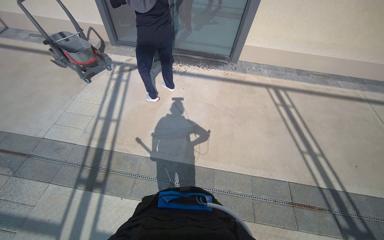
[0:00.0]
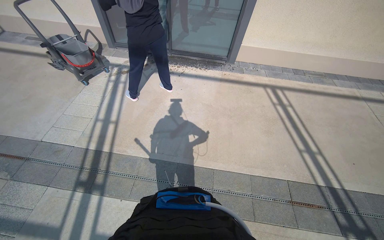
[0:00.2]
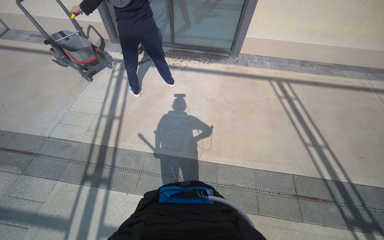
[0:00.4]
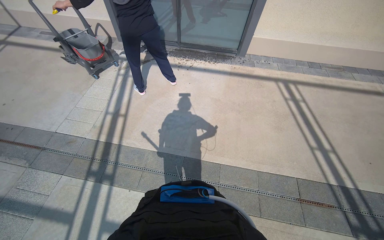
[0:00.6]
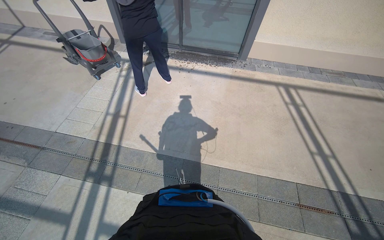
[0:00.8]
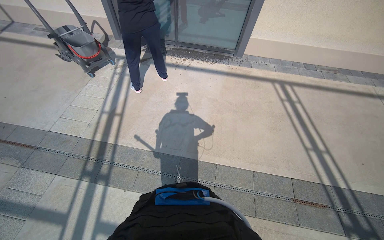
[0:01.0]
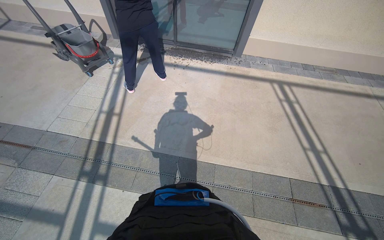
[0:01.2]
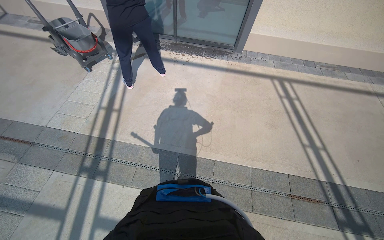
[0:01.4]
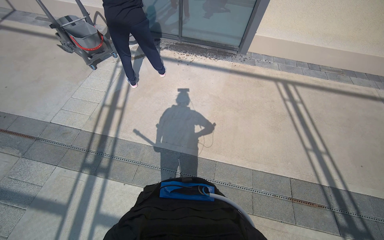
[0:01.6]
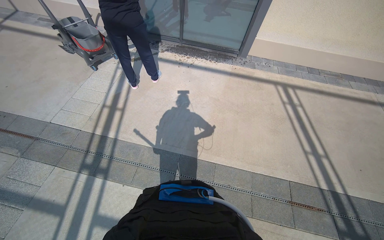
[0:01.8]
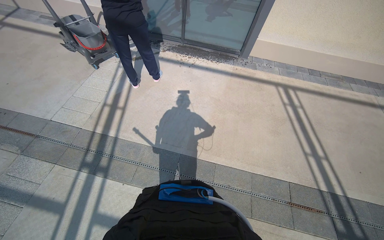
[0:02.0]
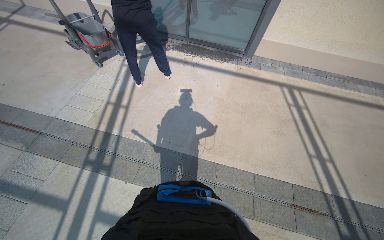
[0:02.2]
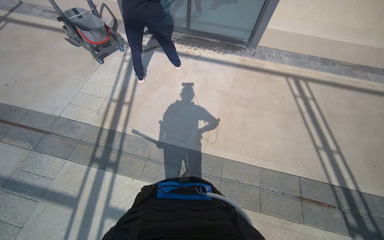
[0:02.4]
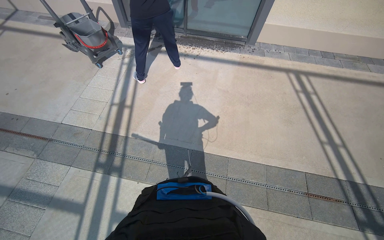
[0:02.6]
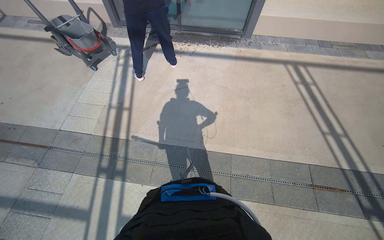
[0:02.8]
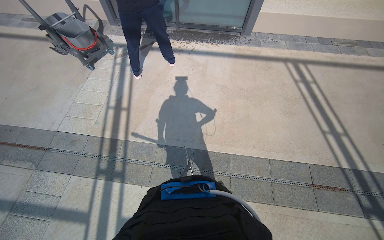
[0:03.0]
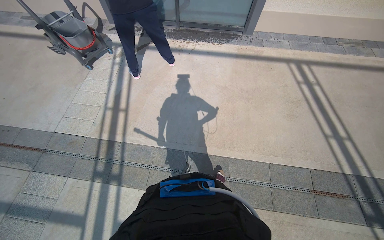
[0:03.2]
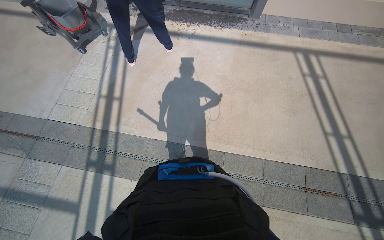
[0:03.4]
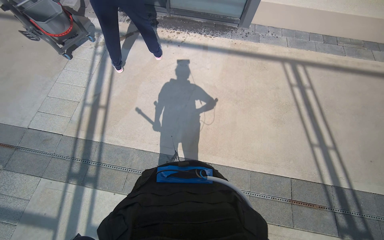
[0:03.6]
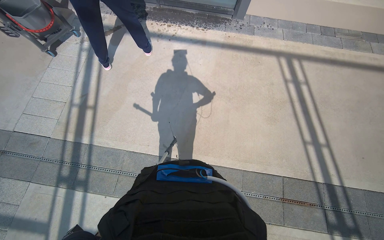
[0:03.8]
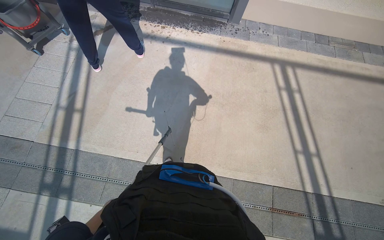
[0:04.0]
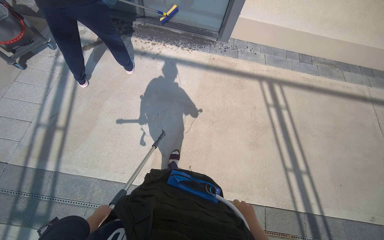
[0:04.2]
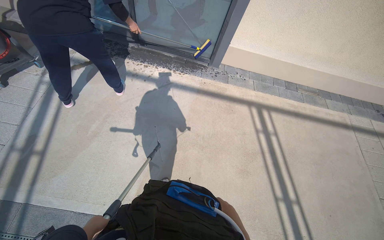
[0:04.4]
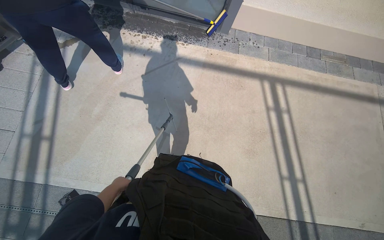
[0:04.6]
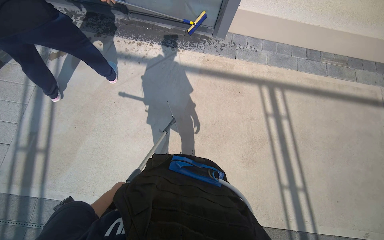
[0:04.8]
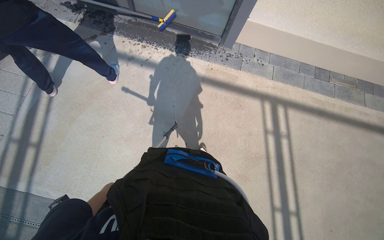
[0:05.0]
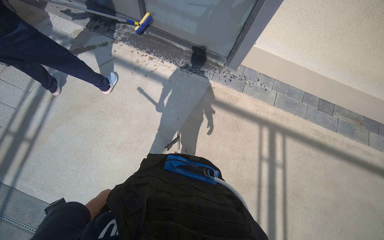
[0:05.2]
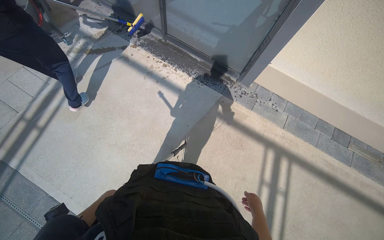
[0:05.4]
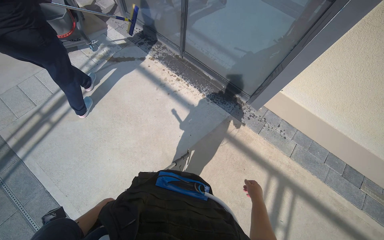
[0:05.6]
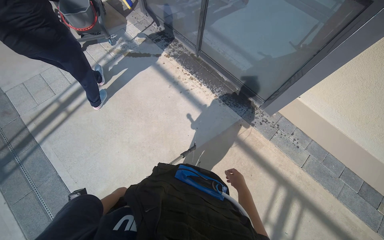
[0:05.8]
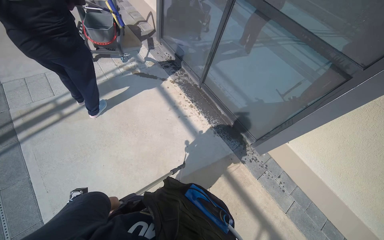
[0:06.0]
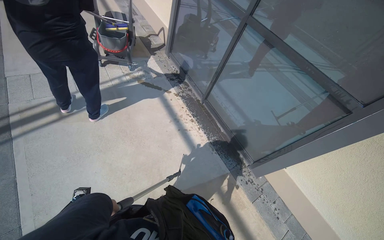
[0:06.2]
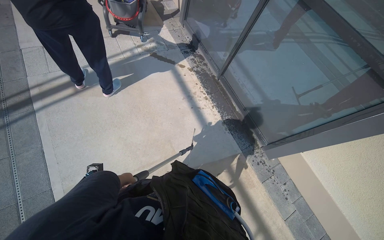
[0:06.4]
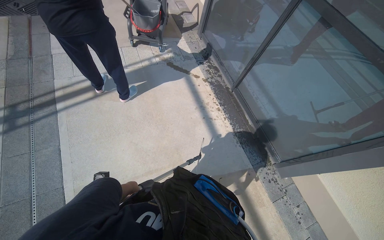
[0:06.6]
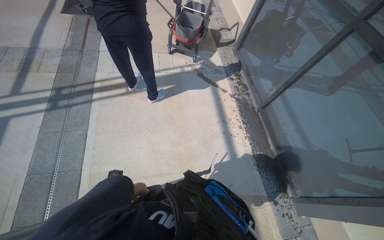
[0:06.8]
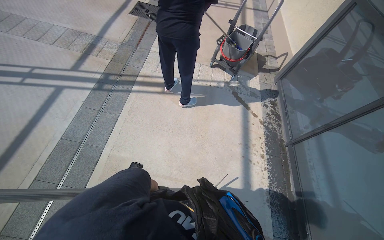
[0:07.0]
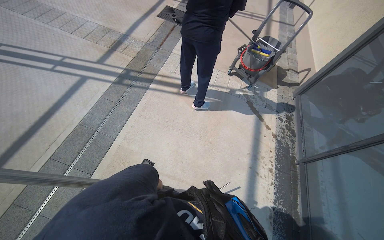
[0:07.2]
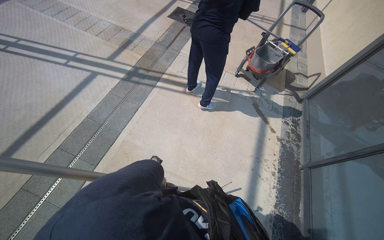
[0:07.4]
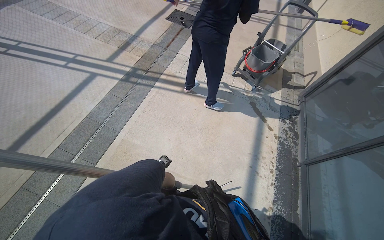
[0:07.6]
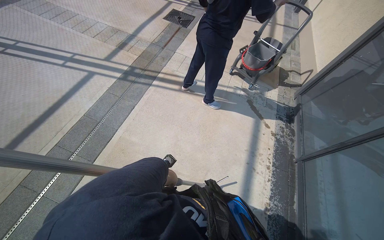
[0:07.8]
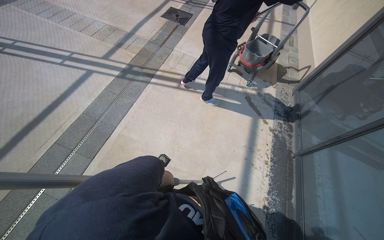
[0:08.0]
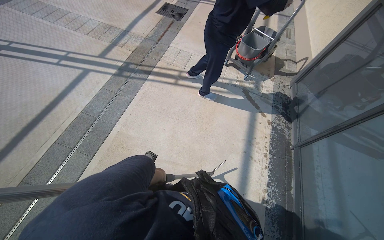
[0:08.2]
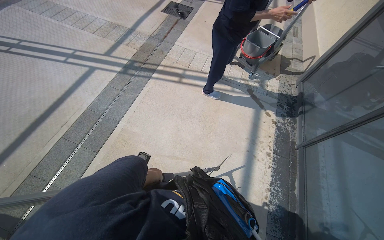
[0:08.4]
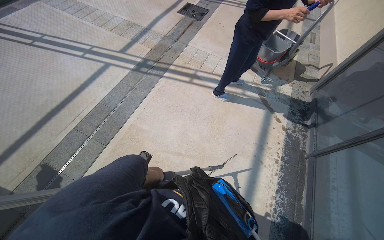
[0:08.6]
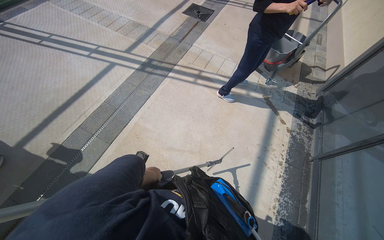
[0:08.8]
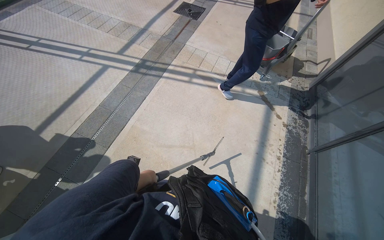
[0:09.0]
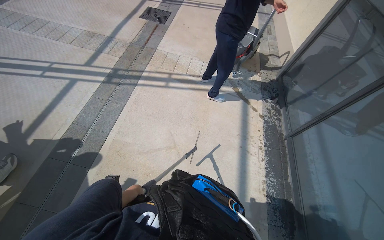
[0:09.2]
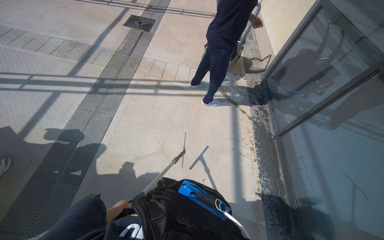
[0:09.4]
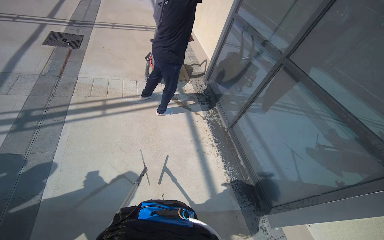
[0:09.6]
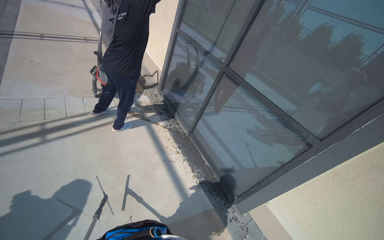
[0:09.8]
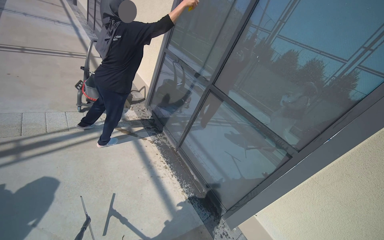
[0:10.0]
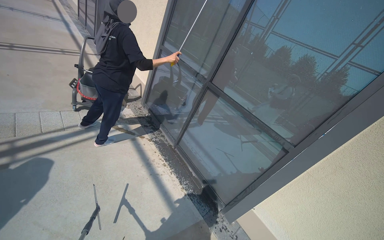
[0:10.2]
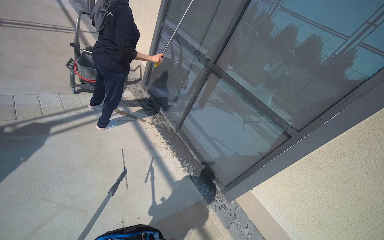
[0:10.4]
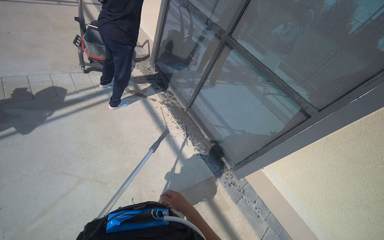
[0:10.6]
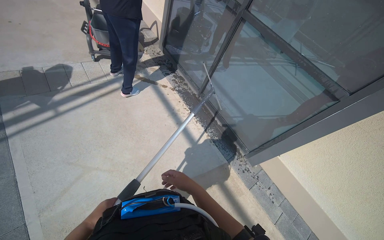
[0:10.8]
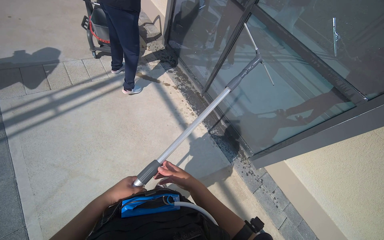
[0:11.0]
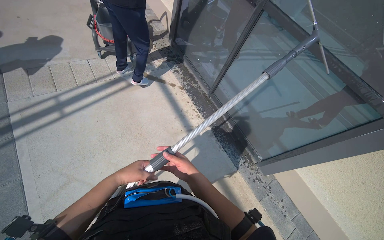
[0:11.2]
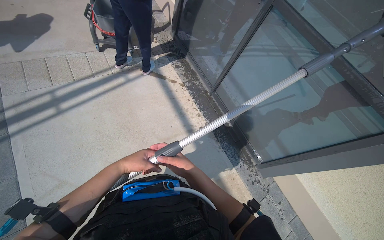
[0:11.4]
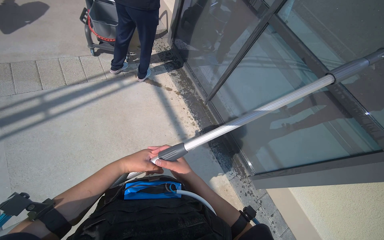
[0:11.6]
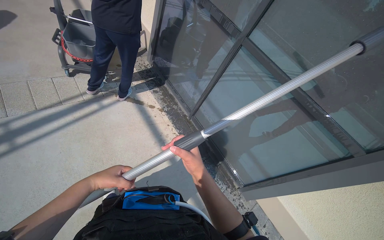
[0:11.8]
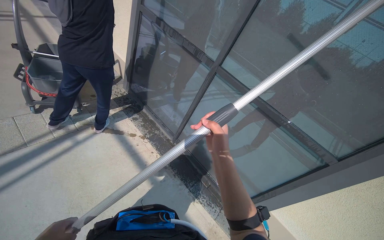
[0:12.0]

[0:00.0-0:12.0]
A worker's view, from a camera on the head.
Job: wiping surfaces.
The whole recording: Cleaning glass window with squeegee. The worker cleans the glass window using a squeegee, then a long pole with a squeegee attachment.
0:03.0 to 0:04.4: The camera is carried about 80 cm.
0:04.4 to 0:06.0: The camera travels roughly 60 cm. The head rotates some 45 degrees to the left.
0:06.0 to 0:07.6: The wearer looks approximately 60 degrees further to the left.
0:07.6 to 0:09.0: The left hand is displaced to the left by roughly 10 cm.
0:09.0 to 0:10.4: The head rotates some 65 degrees to the right.
0:10.4 to 0:12.0: The camera is carried about 50 cm.

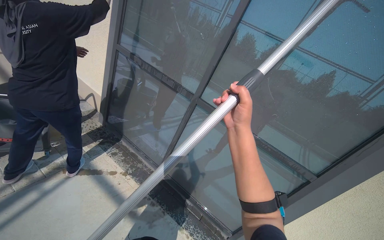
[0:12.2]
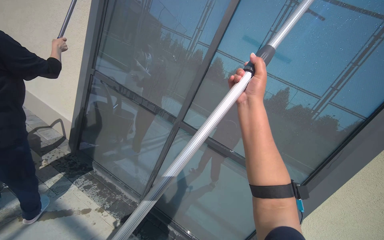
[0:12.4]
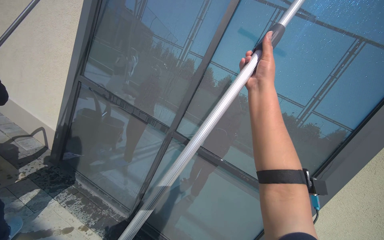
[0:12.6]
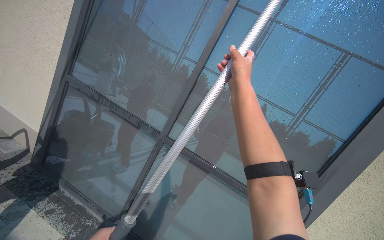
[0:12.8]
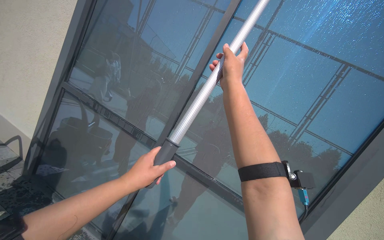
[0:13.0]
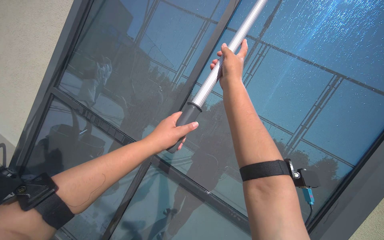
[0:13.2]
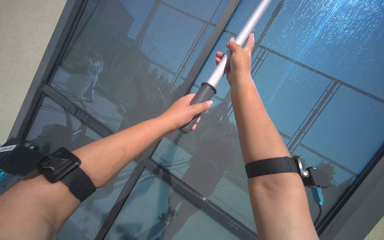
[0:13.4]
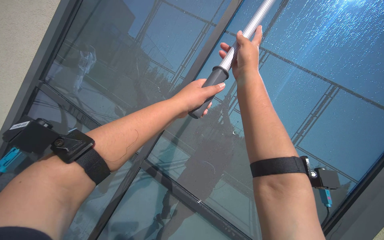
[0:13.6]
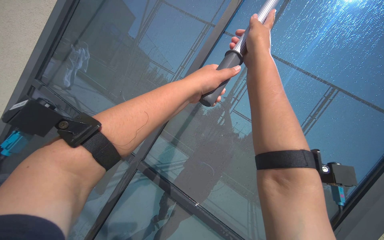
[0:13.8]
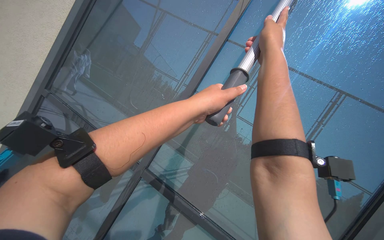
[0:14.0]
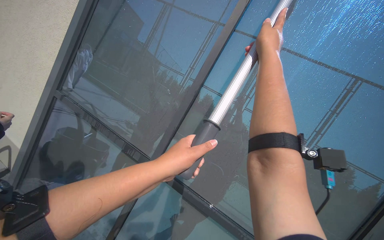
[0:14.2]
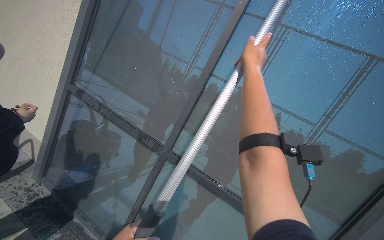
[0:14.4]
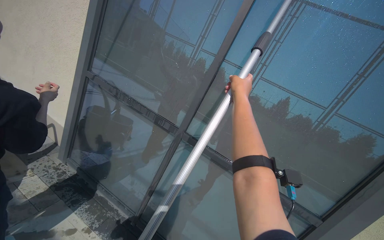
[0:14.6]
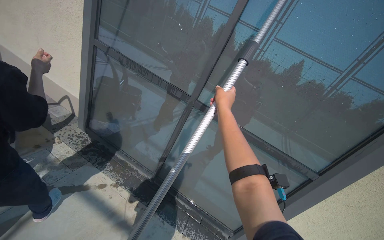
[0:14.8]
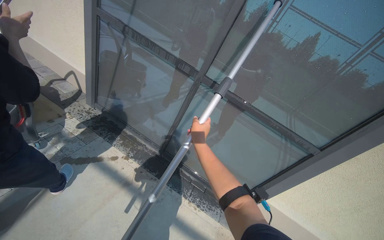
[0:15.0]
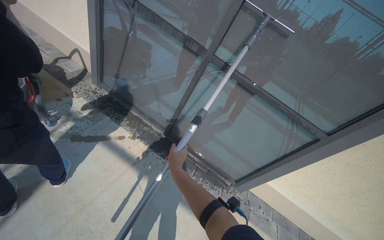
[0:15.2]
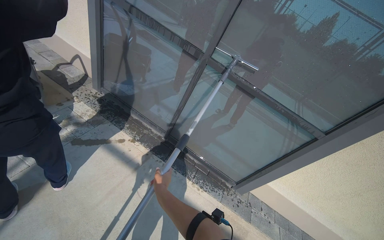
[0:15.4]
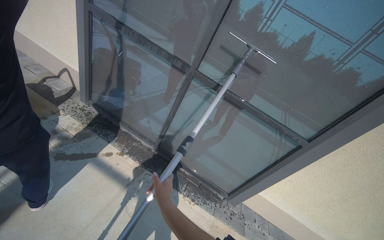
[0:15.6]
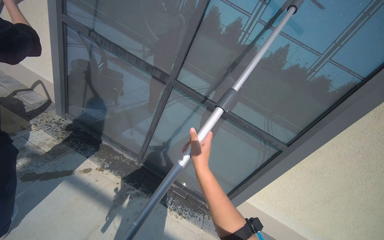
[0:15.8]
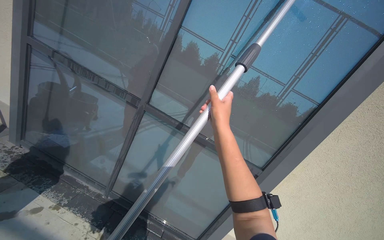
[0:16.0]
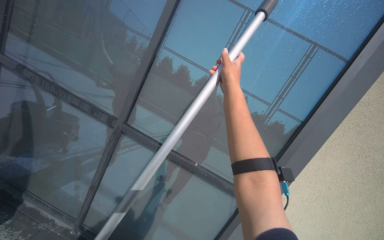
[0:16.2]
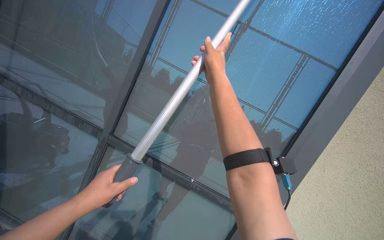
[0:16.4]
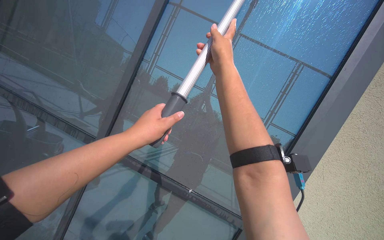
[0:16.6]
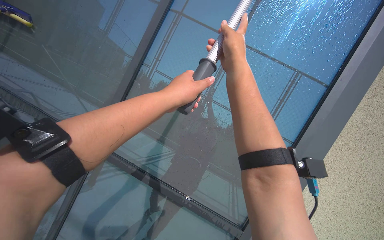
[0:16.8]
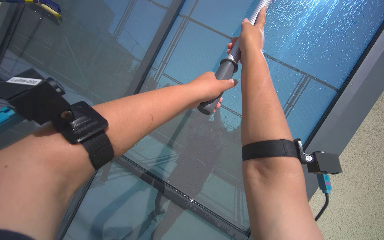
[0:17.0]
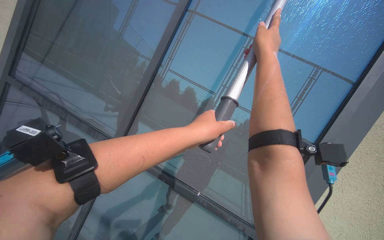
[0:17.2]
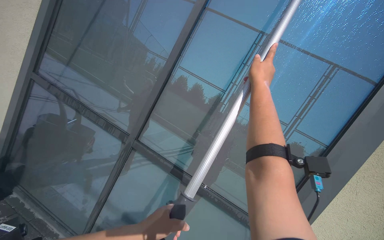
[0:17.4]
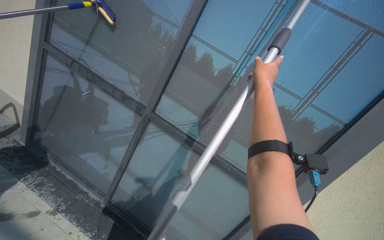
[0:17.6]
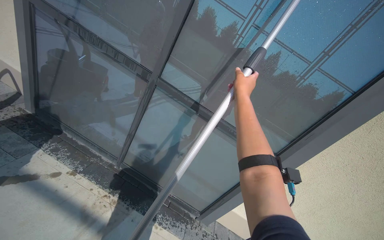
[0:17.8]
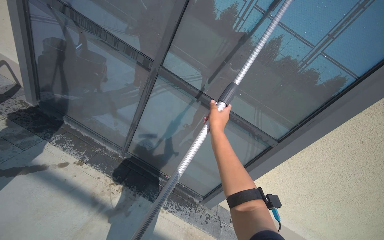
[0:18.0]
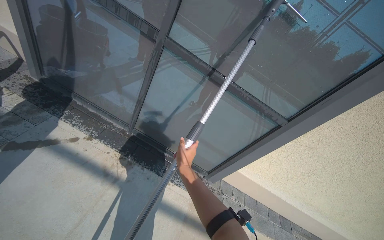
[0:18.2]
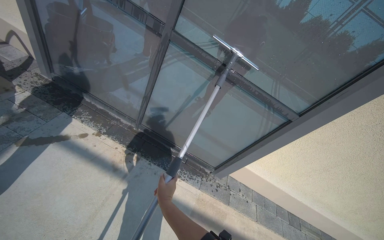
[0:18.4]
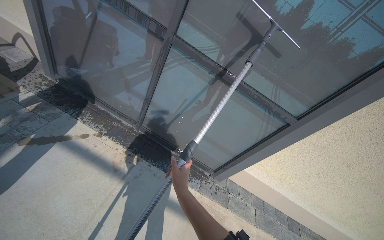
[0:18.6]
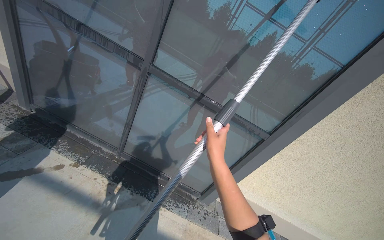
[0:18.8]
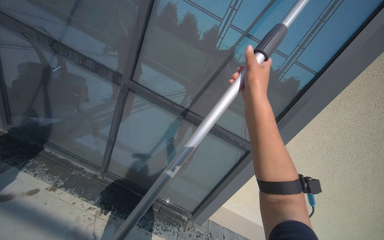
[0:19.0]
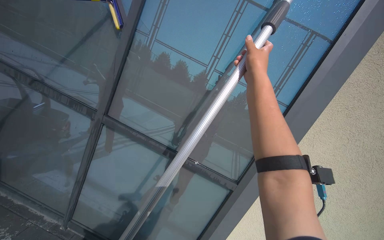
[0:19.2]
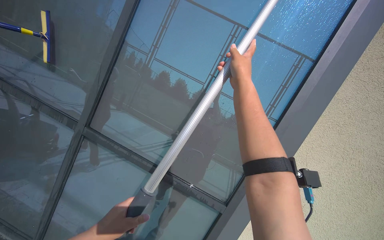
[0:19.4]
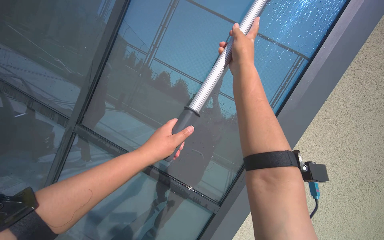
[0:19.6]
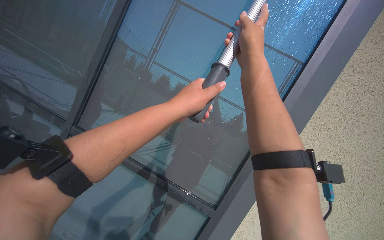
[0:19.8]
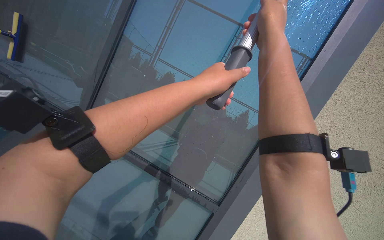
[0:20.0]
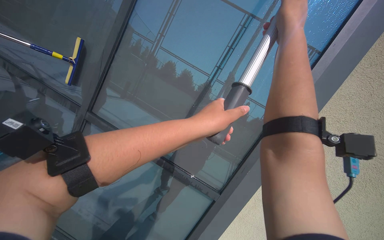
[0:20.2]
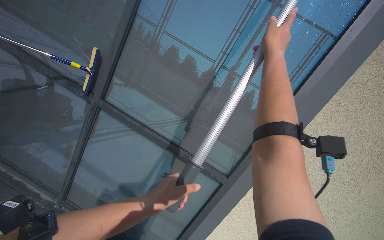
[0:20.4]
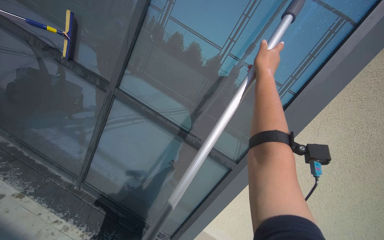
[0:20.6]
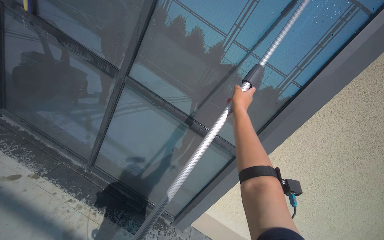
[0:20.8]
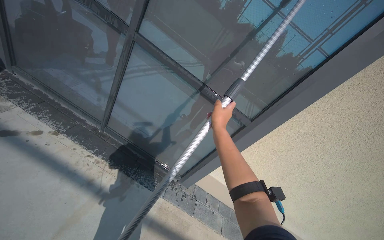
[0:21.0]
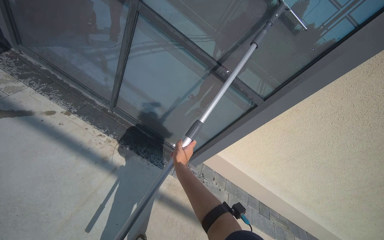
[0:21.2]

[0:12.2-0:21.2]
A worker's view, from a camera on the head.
Job: wiping surfaces.
The whole recording: Cleaning glass window with squeegee. The worker cleans the glass window using a squeegee, then a long pole with a squeegee attachment.
0:12.2 to 0:13.8: The view swings roughly 20 degrees to the right. The wearer looks about 20 degrees further upward. The right hand moves up the picture, roughly 40 cm.
0:13.8 to 0:15.2: The view tilts roughly 35 degrees downward.
0:15.2 to 0:16.6: The camera is carried about 40 cm. The camera is aimed approximately 20 degrees further to the right. The wearer looks approximately 35 degrees further upward.
0:16.6 to 0:18.2: The wearer looks about 35 degrees further downward.
0:18.2 to 0:19.8: The wearer moves to the right, roughly 40 cm. The view tips upward by roughly 35 degrees.
